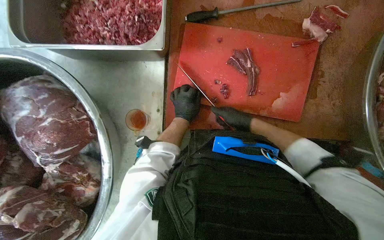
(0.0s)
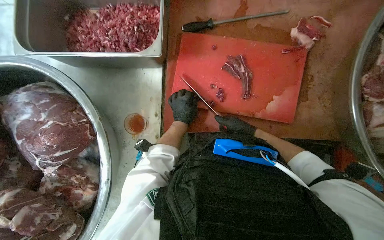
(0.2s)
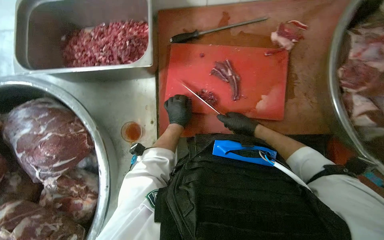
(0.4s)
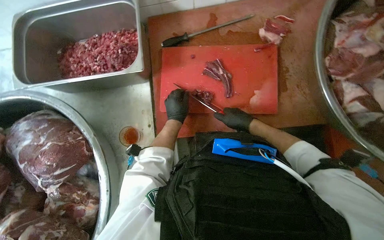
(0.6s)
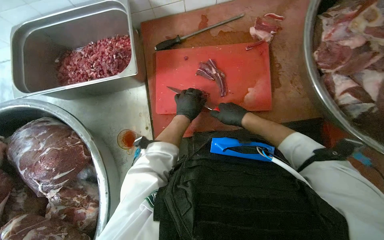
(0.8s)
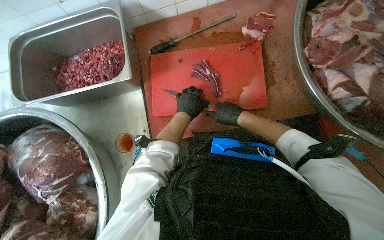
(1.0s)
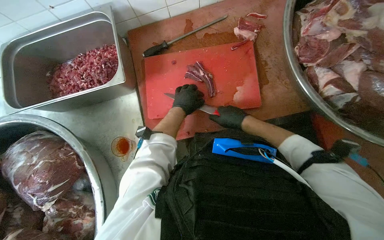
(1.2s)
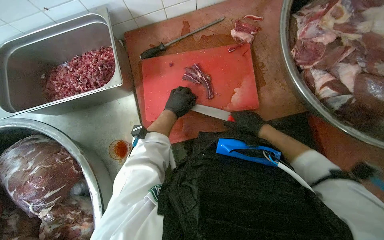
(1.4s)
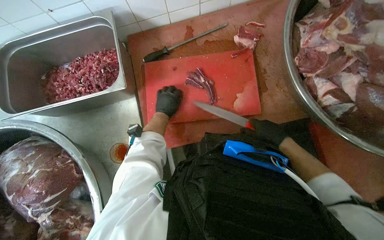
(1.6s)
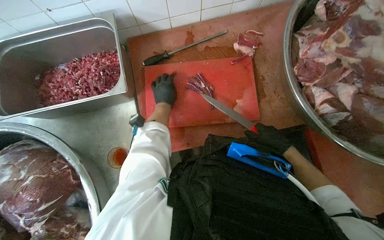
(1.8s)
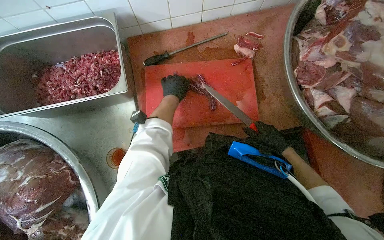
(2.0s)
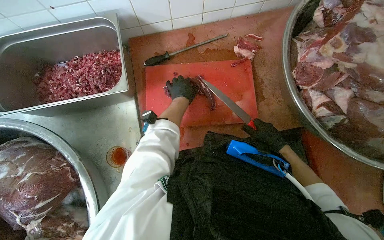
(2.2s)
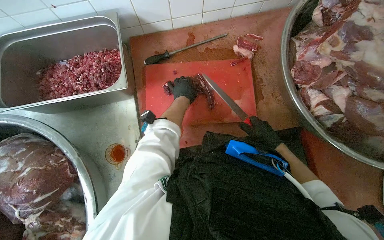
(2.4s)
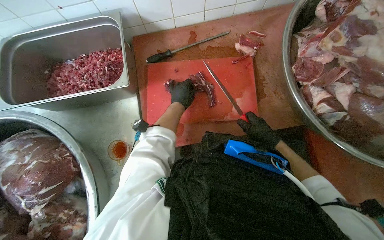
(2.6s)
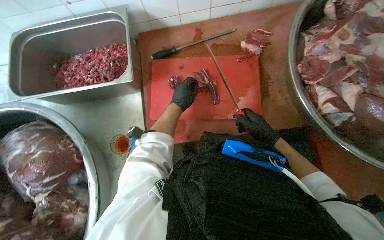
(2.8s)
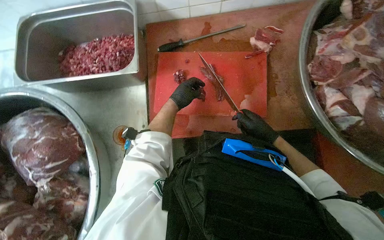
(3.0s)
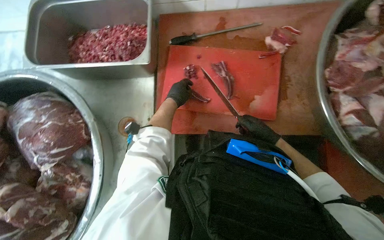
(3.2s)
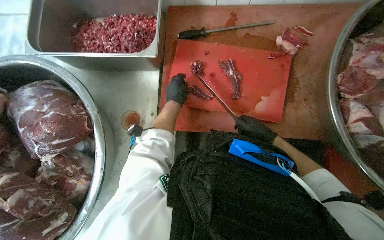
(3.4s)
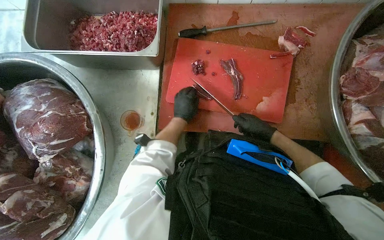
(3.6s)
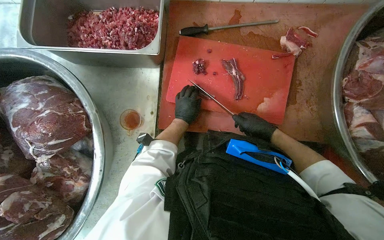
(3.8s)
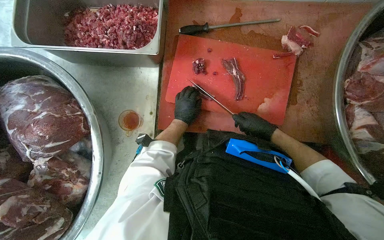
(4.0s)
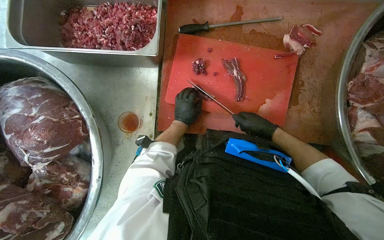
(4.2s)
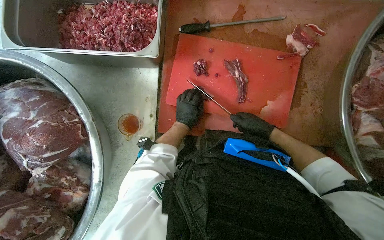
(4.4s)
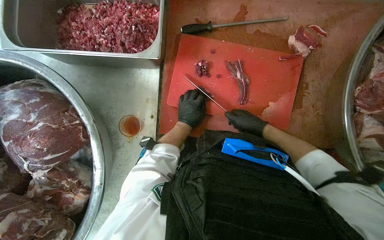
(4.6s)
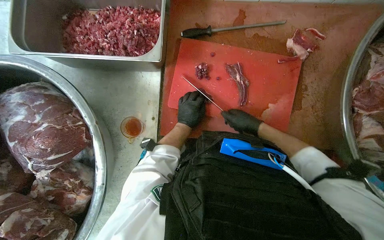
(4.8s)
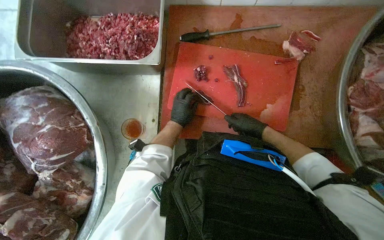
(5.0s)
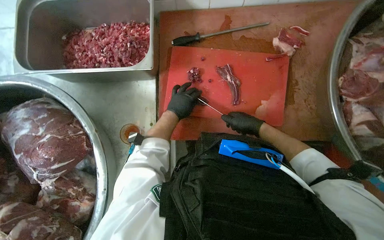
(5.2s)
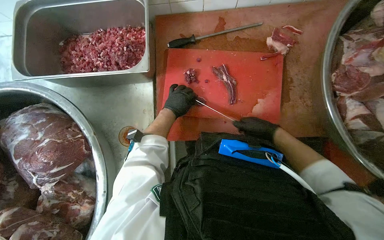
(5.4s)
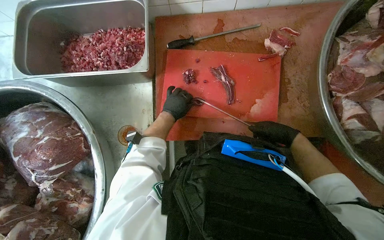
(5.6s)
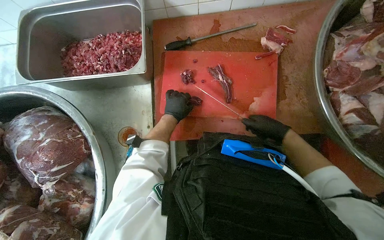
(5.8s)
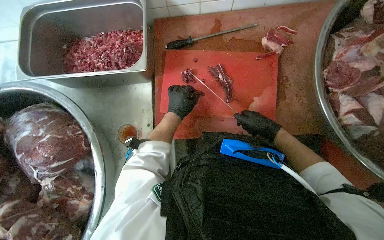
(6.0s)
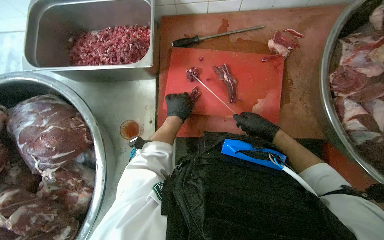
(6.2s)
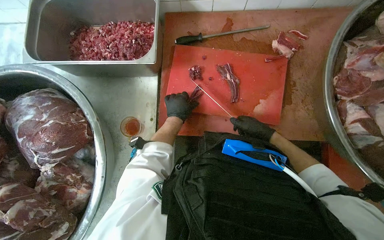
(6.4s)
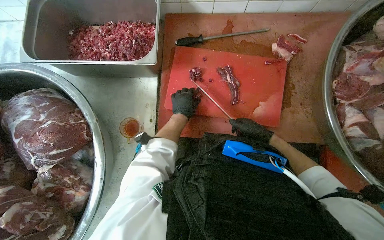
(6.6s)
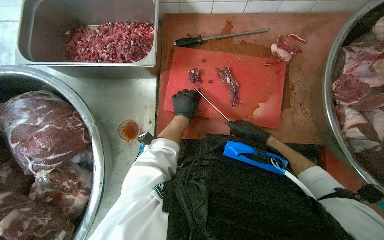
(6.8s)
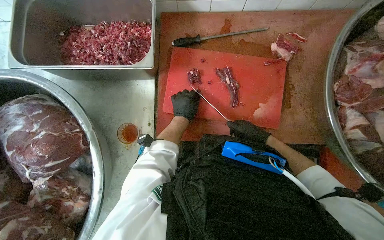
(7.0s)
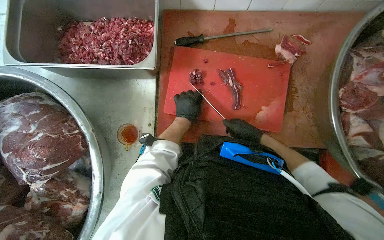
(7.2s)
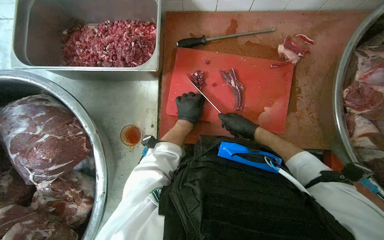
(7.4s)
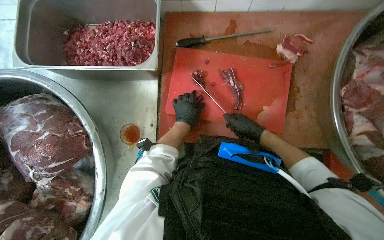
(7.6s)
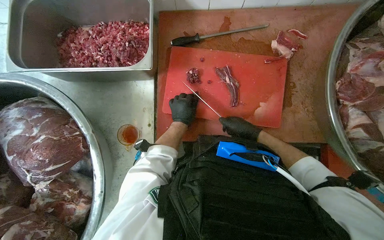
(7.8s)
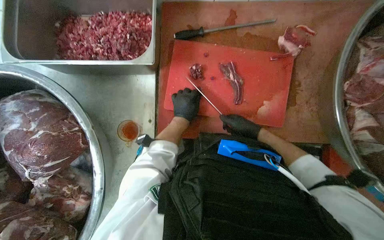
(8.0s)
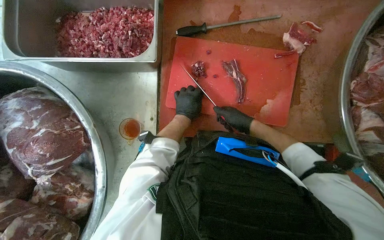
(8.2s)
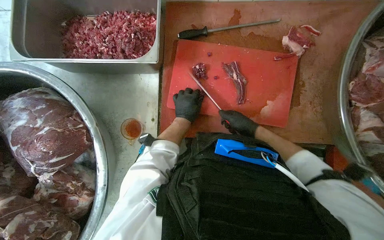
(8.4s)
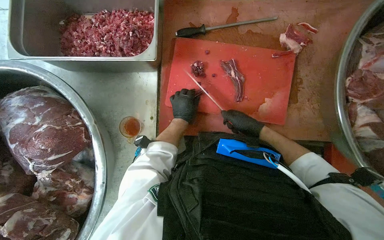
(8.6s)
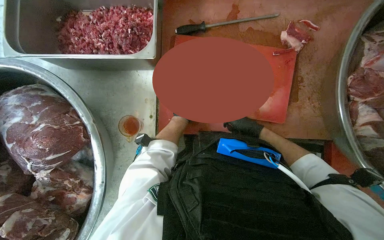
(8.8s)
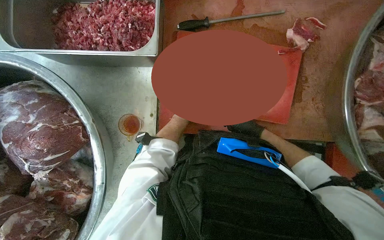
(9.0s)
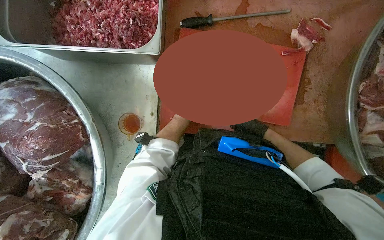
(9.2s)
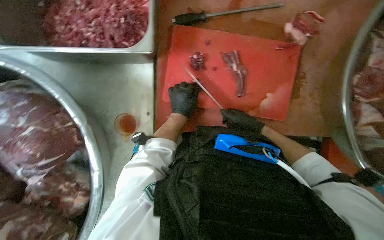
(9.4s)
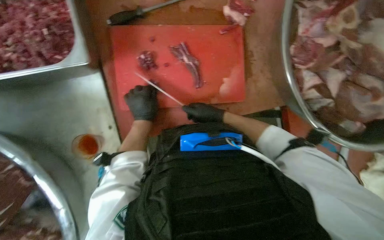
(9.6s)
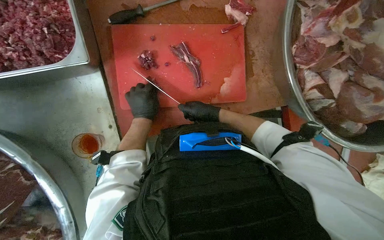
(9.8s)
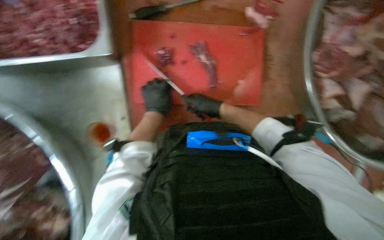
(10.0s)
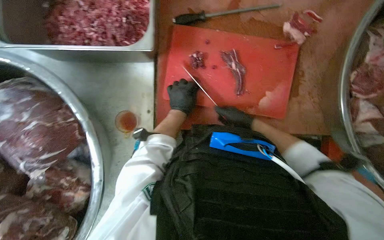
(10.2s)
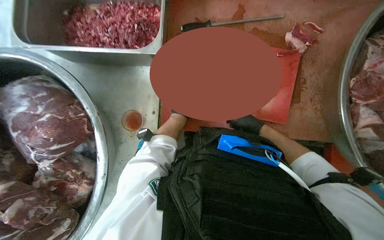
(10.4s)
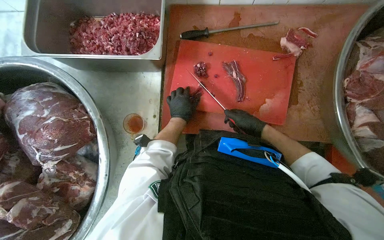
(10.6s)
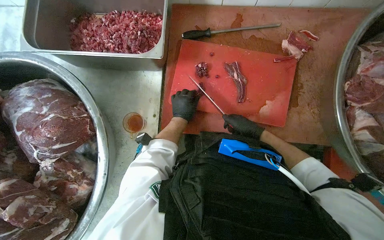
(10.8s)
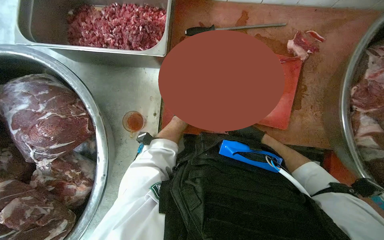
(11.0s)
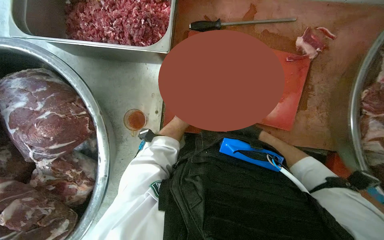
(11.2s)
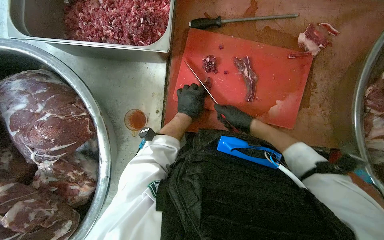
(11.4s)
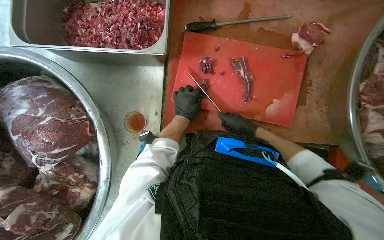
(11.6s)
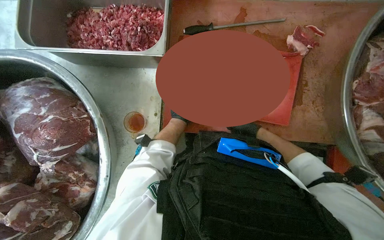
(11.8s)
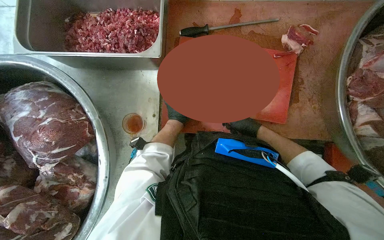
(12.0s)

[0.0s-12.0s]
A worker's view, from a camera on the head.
Job: preparing food.
The whole recording: Cutting meat on board. The worker cuts large pieces of meat into smaller portions on a red cutting board.
0.0s to 1.6s: The right hand shifts approximately 25 cm to the right and nearer to the camera.
3.0s to 4.4s: The left hand is displaced down the picture by some 10 cm.
7.6s to 9.0s: The hands work in one place, with small movements.
10.4s to 12.0s: The hands are busy where they are.

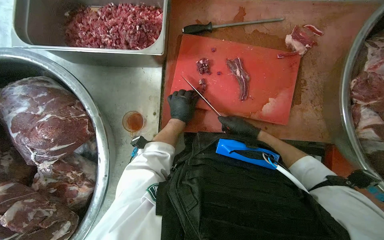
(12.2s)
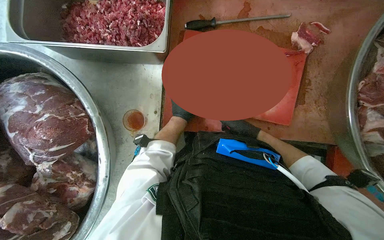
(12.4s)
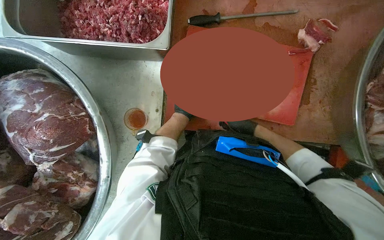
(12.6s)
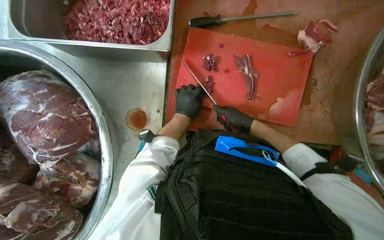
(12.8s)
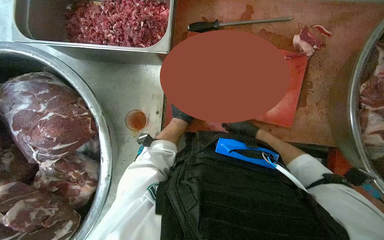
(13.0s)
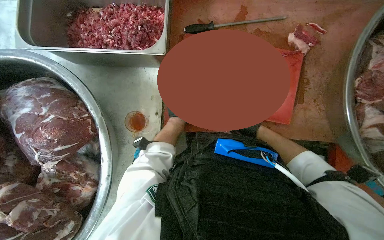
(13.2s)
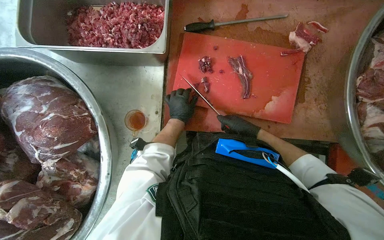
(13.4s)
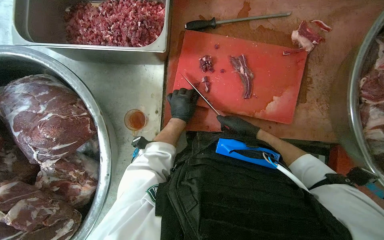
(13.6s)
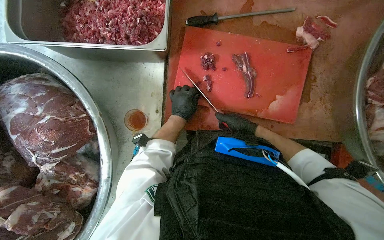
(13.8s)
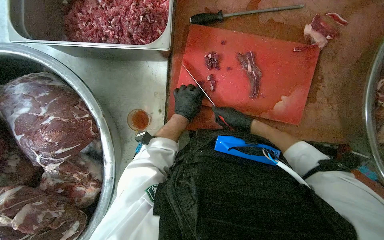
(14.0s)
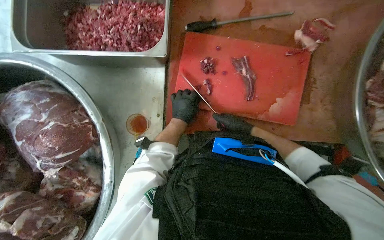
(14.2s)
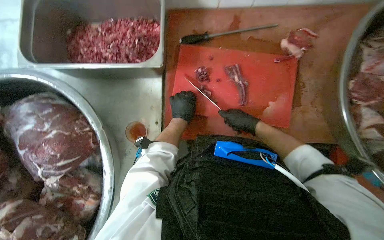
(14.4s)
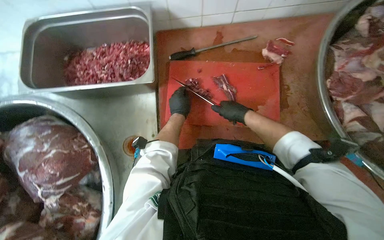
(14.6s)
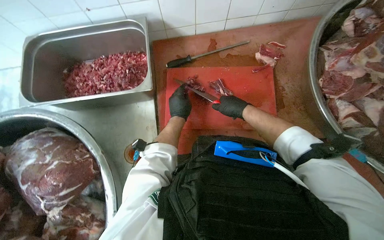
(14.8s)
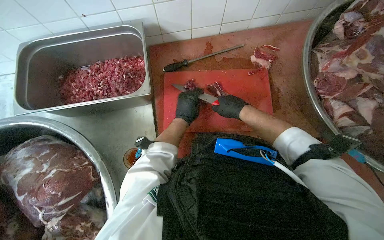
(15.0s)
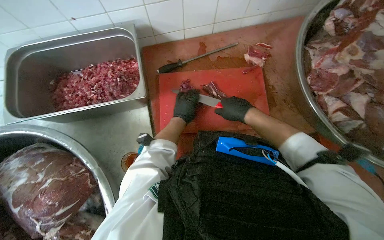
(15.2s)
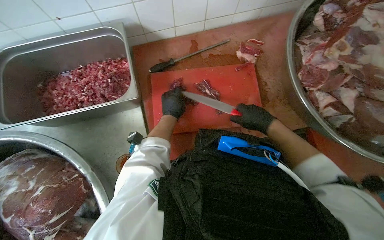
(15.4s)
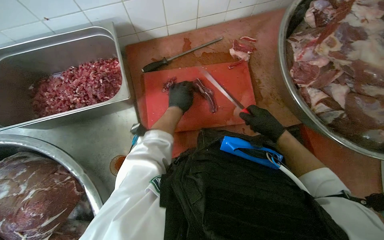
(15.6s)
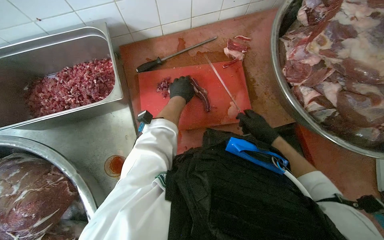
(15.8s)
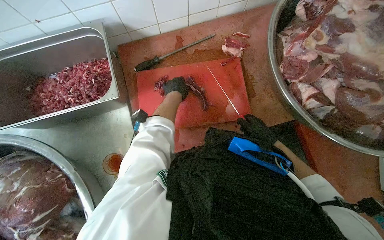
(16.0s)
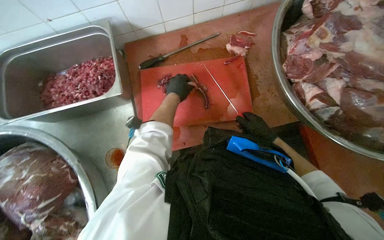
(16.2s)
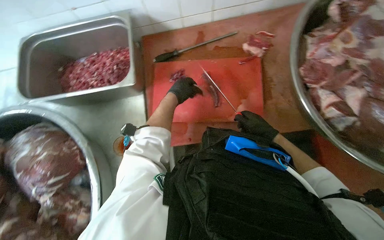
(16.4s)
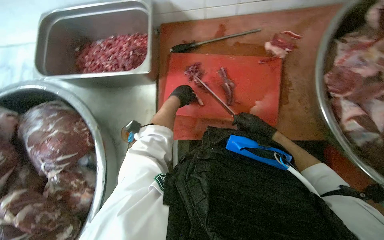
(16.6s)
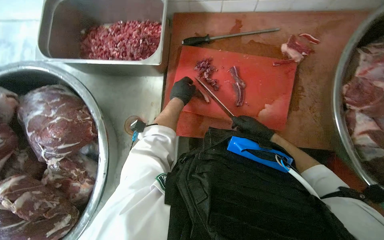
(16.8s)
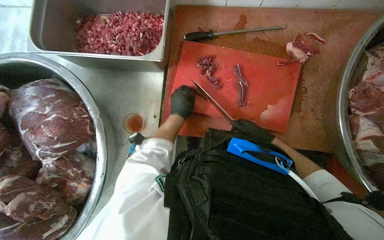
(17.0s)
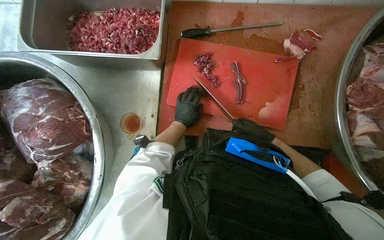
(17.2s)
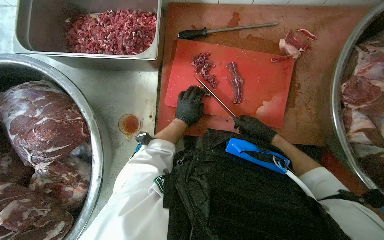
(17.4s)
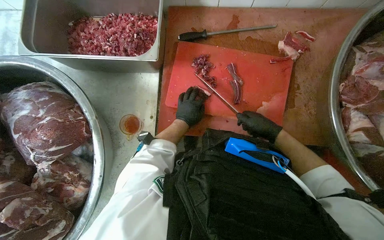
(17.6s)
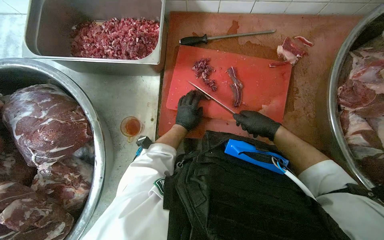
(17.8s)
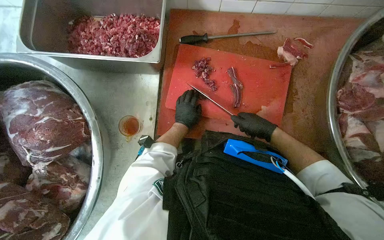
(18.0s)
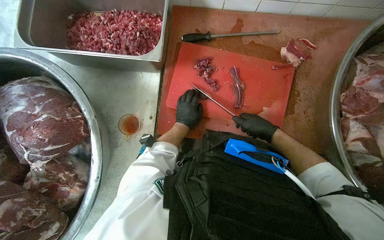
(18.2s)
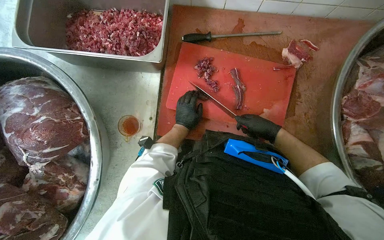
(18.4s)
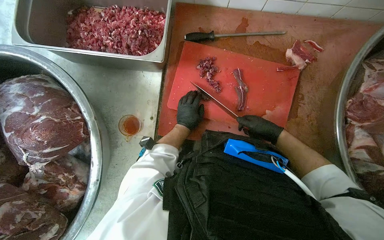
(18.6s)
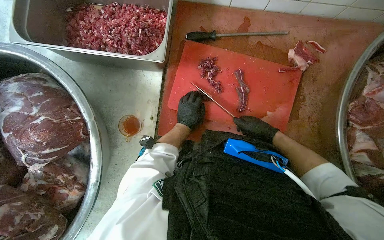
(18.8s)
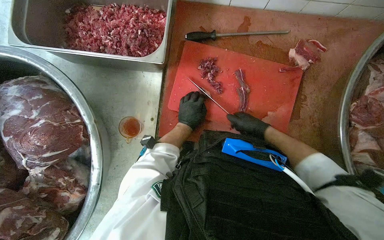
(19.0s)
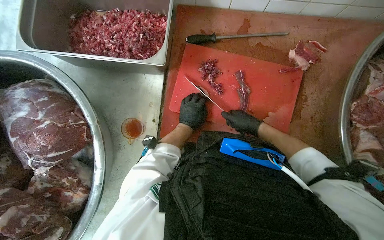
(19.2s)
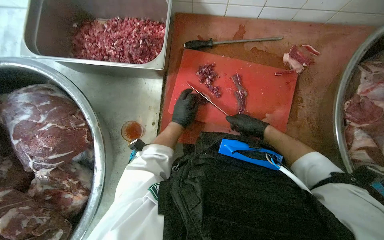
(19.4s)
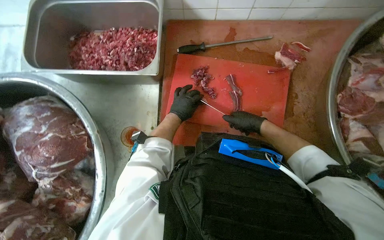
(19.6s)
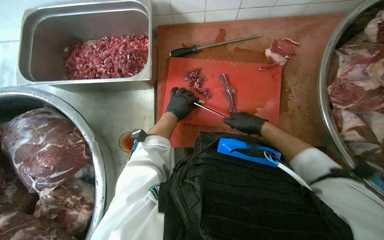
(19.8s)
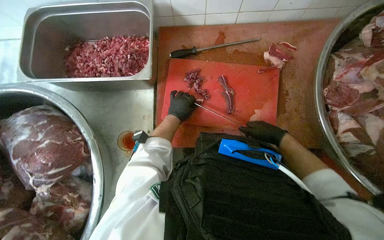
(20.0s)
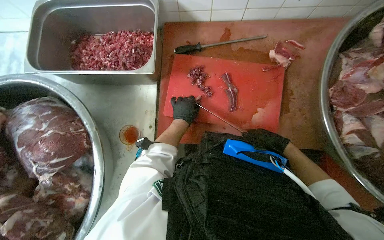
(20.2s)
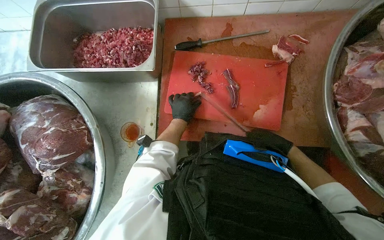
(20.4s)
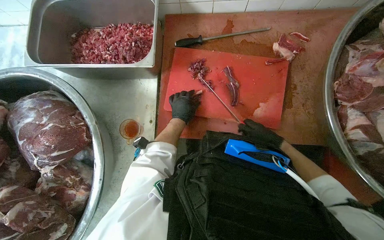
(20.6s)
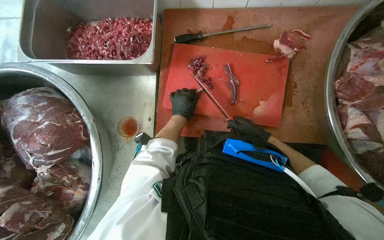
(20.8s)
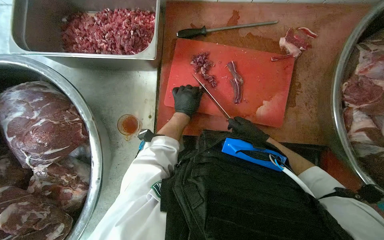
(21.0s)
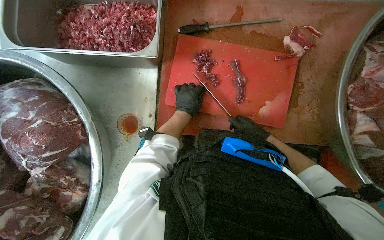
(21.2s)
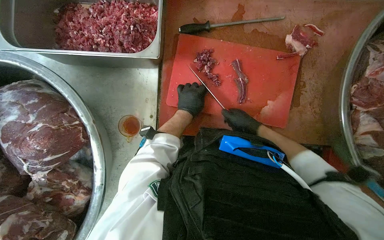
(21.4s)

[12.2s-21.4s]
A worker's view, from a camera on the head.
Job: preparing food.
The whole recording: Cutting meat on board. The worker cuts large pieces of meat into smaller portions on a red cutting board.
12.2s to 13.8s: The hands are busy where they are.
13.8s to 15.2s: The view tips upward by approximately 15 degrees. The right hand moves nearer to the camera and up the picture, approximately 15 cm.
15.2s to 16.8s: The right hand is displaced farther from the camera and to the right by approximately 15 cm.
16.8s to 18.4s: The left hand is displaced down the picture by some 10 cm. The right hand goes some 10 cm nearer to the camera.
